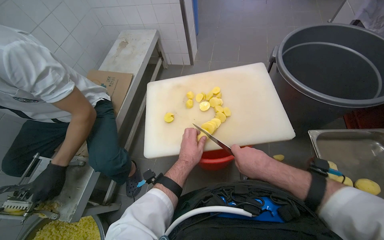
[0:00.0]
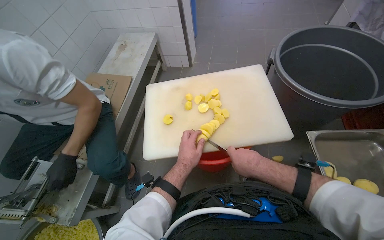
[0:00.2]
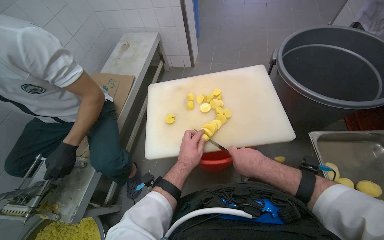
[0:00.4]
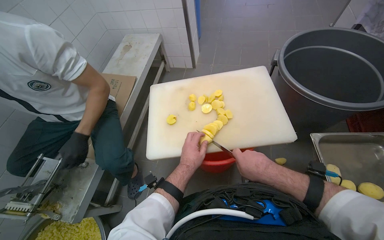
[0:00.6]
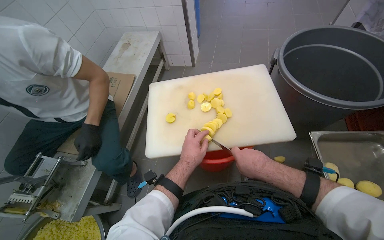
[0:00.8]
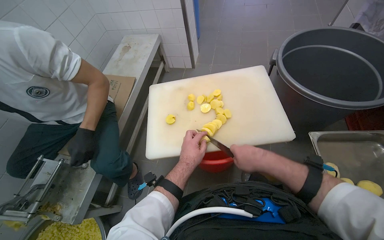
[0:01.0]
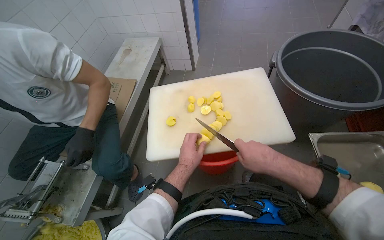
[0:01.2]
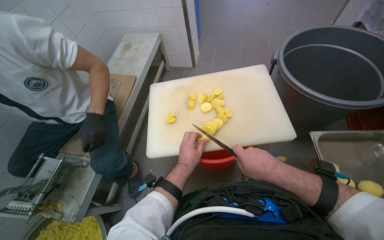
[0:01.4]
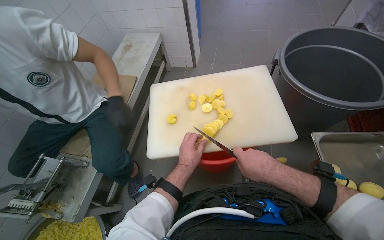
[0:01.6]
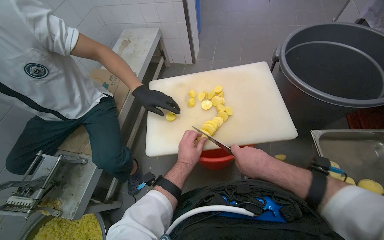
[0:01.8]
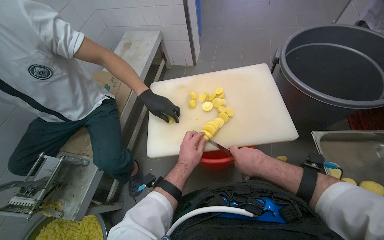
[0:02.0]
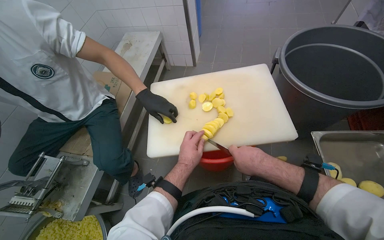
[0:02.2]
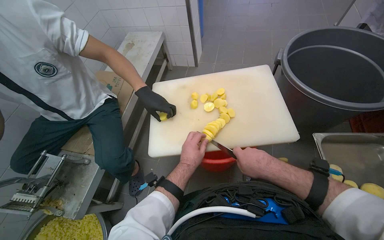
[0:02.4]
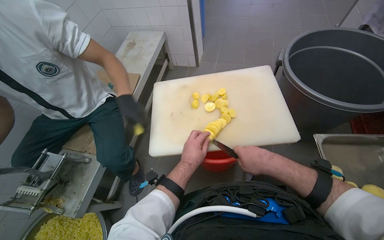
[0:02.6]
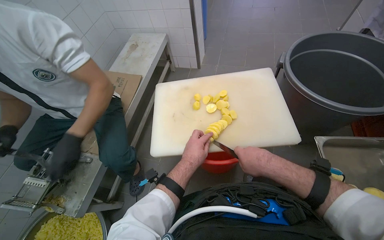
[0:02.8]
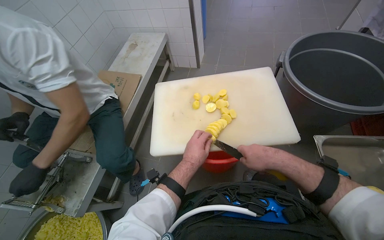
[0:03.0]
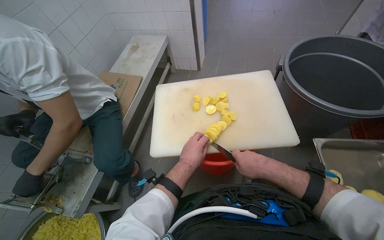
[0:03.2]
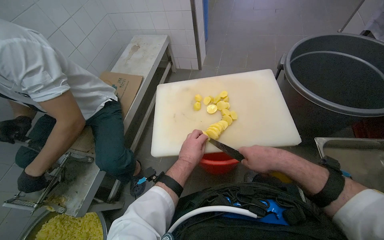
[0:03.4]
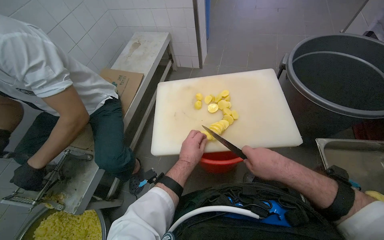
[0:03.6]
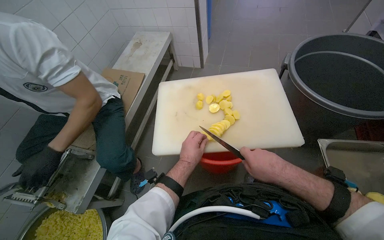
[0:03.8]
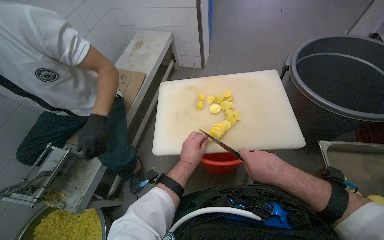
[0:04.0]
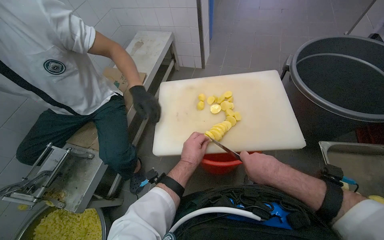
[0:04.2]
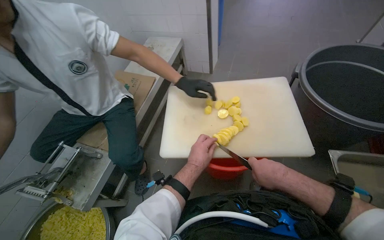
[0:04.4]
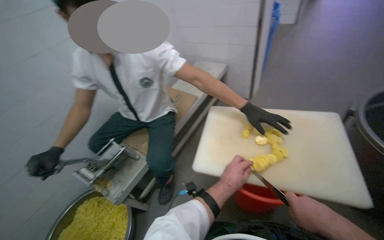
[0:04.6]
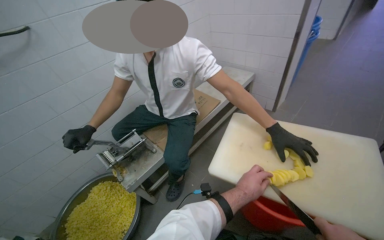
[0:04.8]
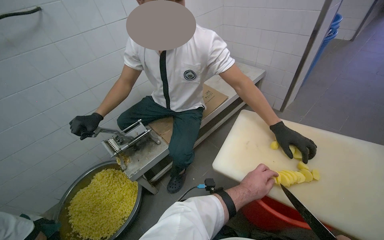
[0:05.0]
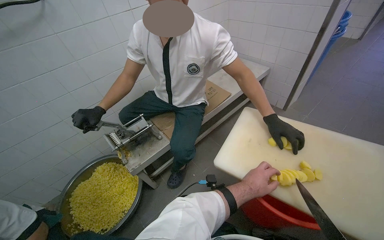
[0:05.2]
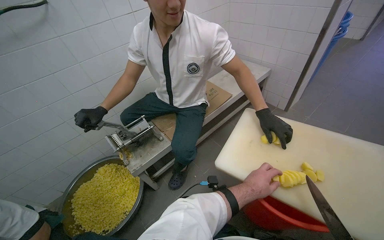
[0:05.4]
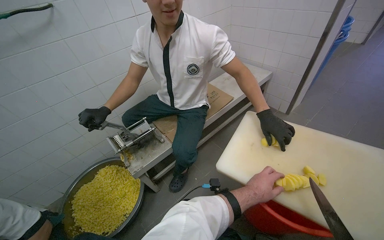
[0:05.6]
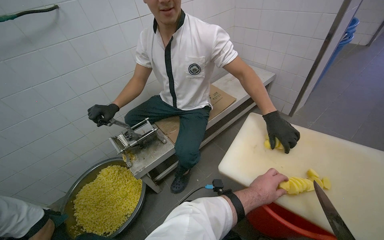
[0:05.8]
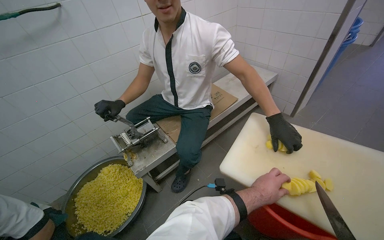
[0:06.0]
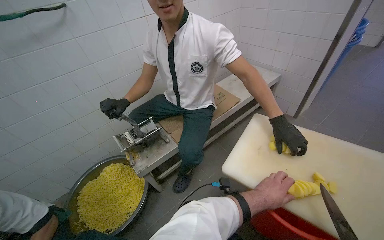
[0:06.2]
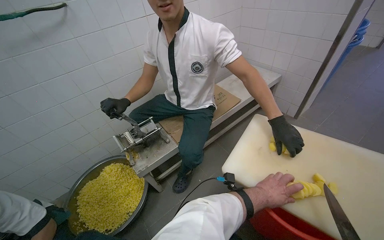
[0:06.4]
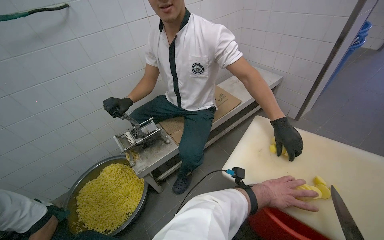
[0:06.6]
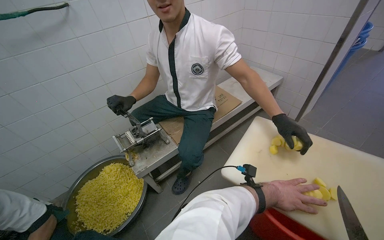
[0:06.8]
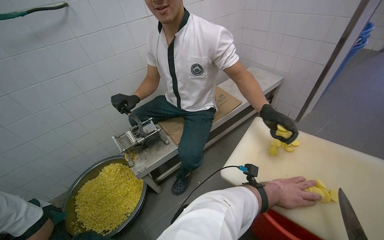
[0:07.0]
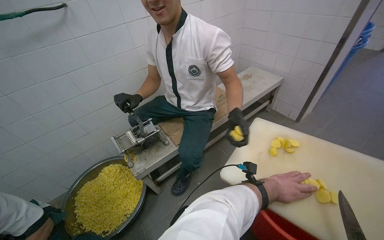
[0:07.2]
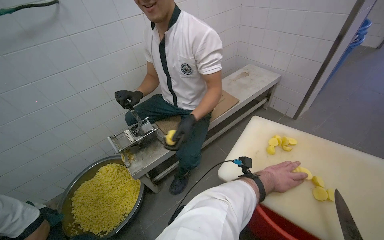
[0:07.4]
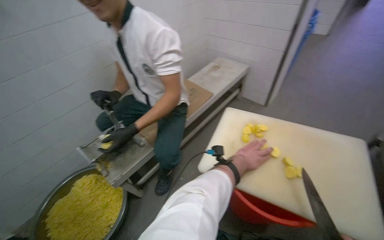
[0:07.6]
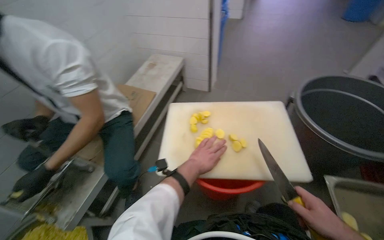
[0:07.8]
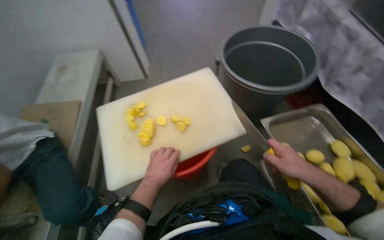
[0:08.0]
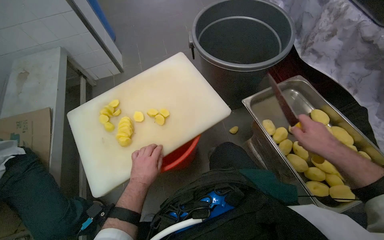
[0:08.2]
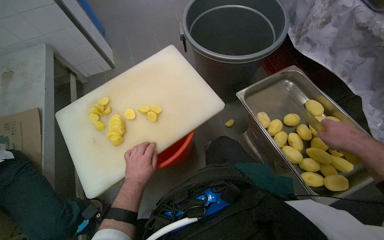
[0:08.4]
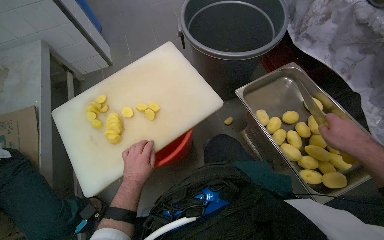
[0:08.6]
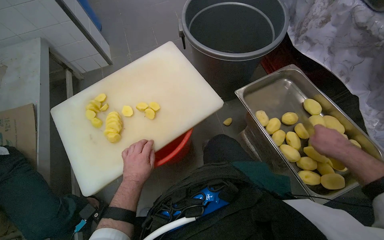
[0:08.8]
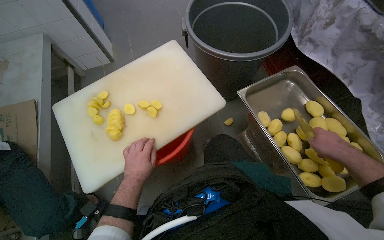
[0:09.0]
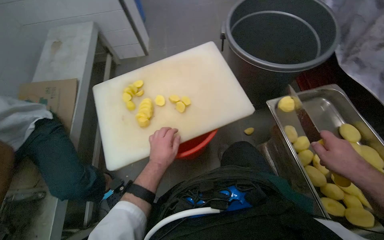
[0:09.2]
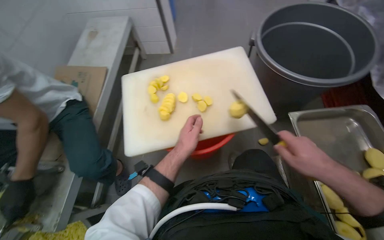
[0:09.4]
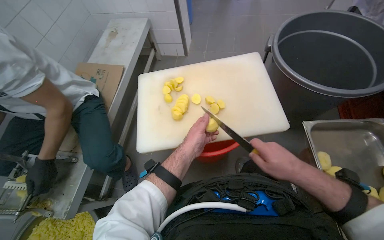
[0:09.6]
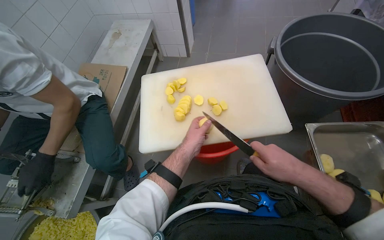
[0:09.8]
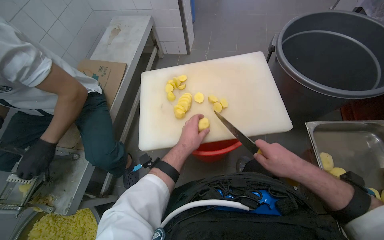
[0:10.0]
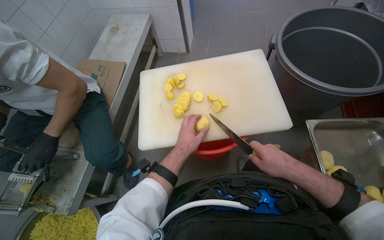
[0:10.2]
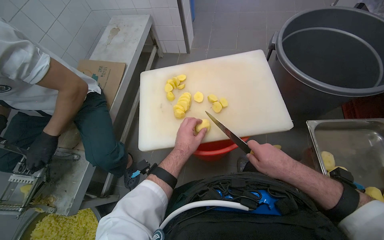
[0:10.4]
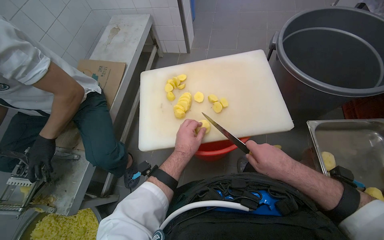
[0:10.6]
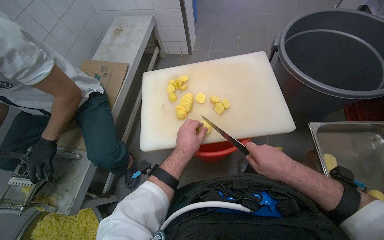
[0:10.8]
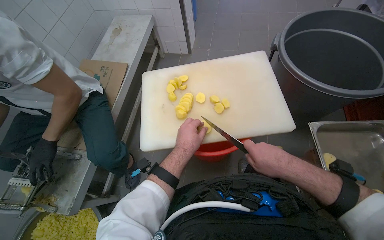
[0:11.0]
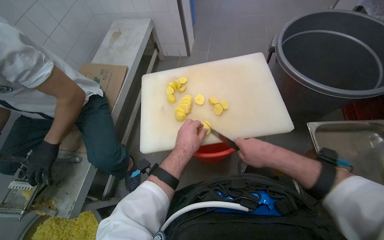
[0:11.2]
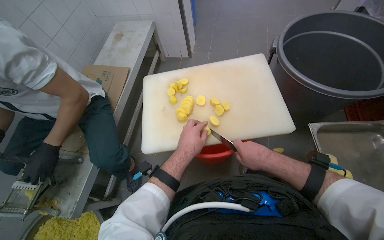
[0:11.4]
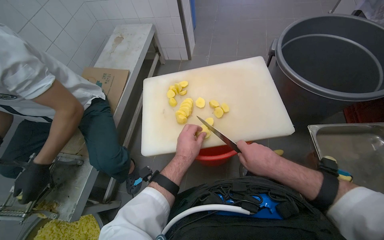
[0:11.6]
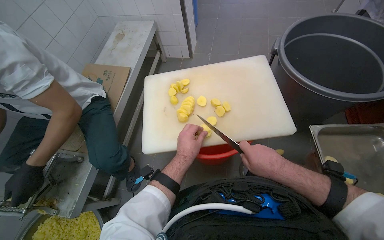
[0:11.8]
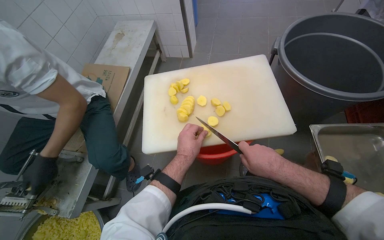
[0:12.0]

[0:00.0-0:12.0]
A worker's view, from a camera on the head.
Job: preparing food.
The whole recording: Slicing potatoes on cutting board. The worker slices peeled potatoes on a white cutting board with a knife.
0:00.0 to 0:04.4: The hands make small movements and keep their place.
0:04.4 to 0:06.0: The head rotates about 35 degrees to the left.
0:06.0 to 0:07.6: The left hand heads farther from the camera, covering some 10 cm.
0:07.6 to 0:09.0: The head turns to the right by roughly 60 degrees. The camera pitches downward, by roughly 15 degrees.
0:09.0 to 0:10.4: The wearer's head swings about 25 degrees to the left.
0:10.4 to 0:12.0: The hands make small movements and keep their place.

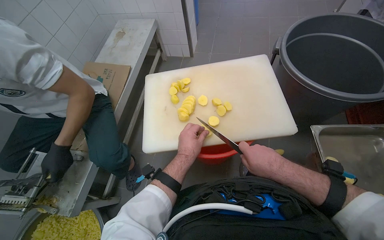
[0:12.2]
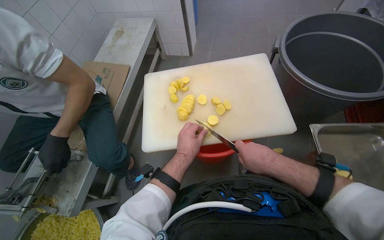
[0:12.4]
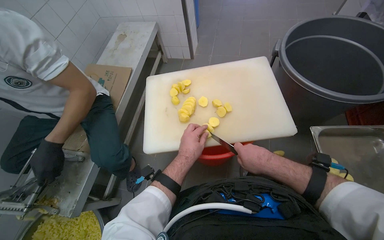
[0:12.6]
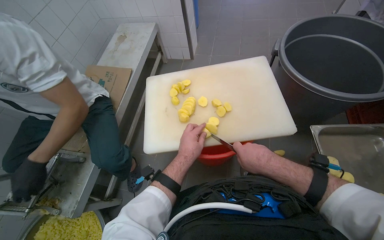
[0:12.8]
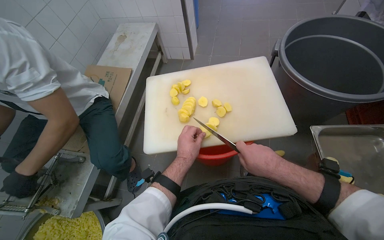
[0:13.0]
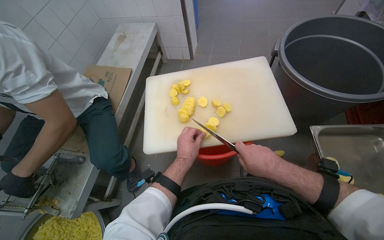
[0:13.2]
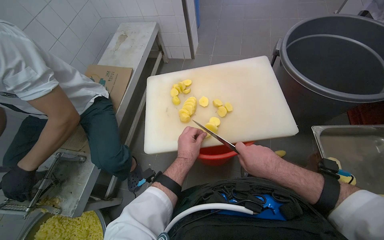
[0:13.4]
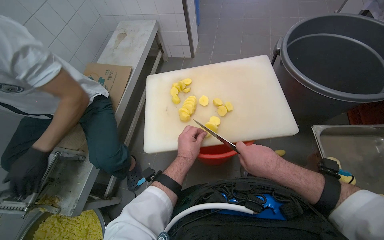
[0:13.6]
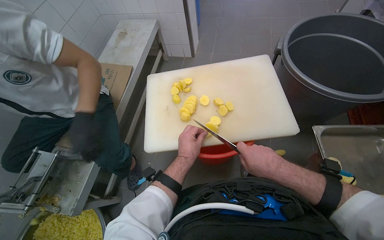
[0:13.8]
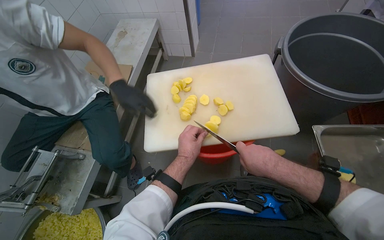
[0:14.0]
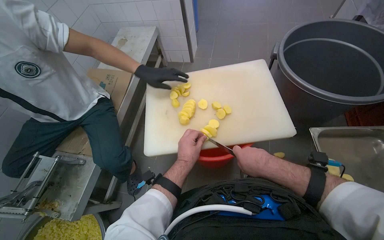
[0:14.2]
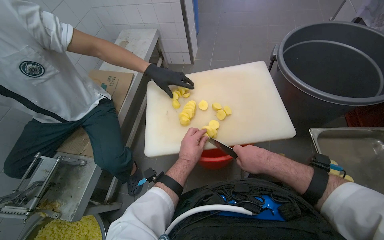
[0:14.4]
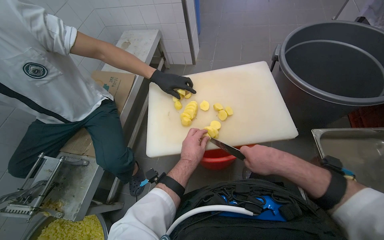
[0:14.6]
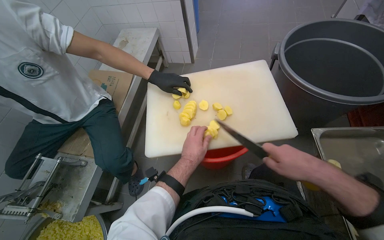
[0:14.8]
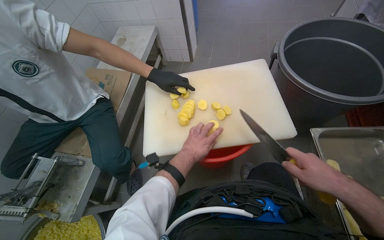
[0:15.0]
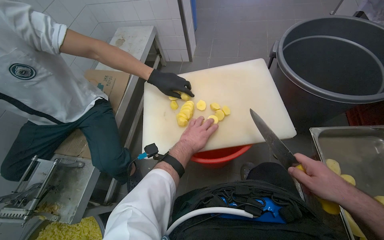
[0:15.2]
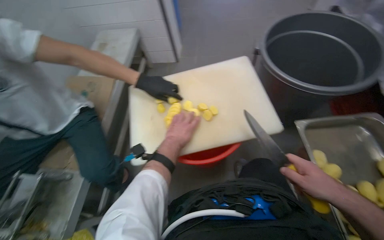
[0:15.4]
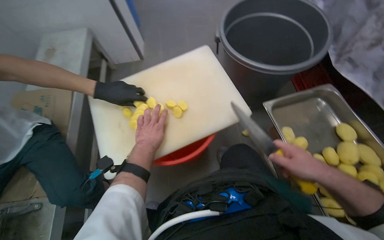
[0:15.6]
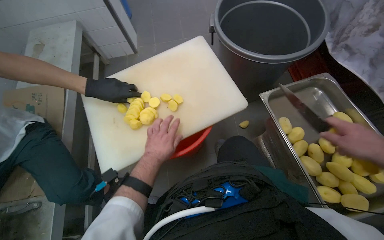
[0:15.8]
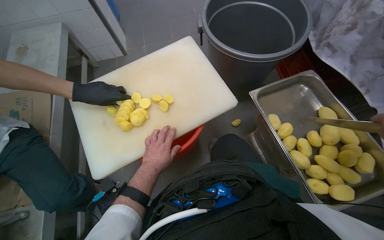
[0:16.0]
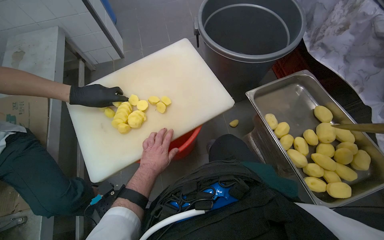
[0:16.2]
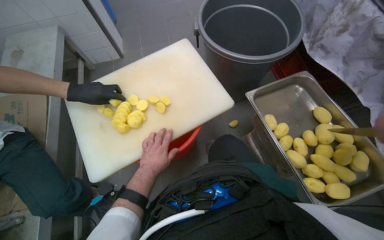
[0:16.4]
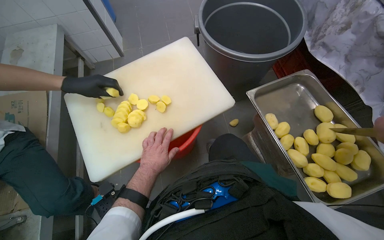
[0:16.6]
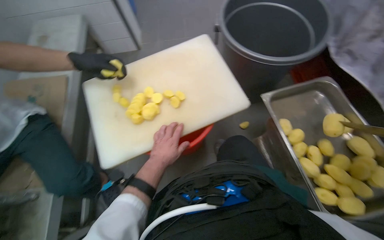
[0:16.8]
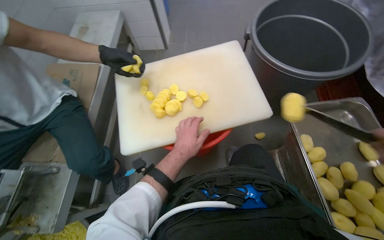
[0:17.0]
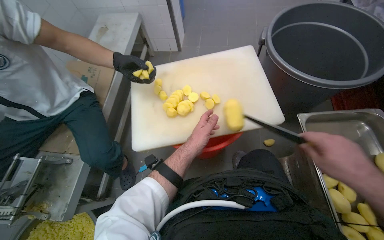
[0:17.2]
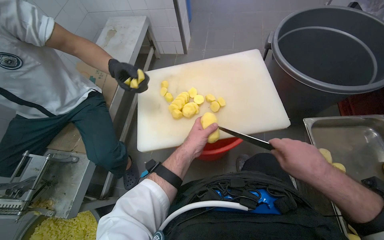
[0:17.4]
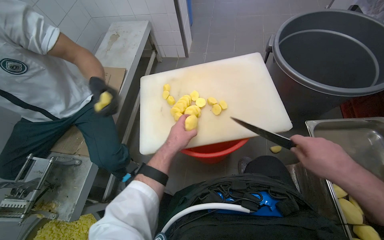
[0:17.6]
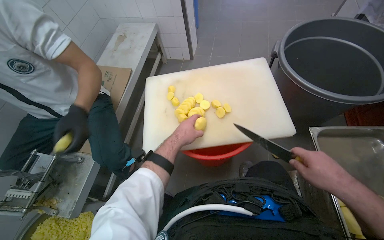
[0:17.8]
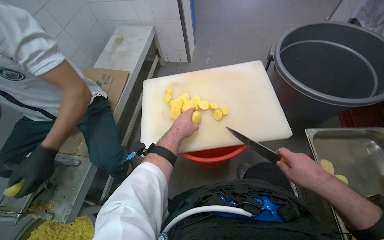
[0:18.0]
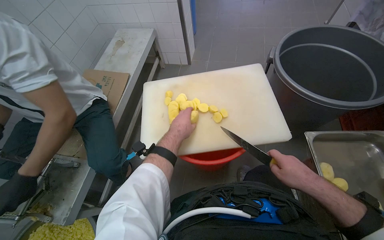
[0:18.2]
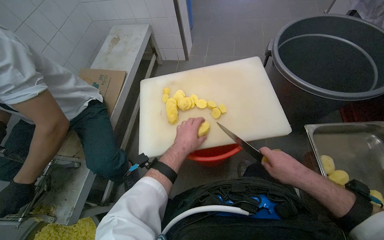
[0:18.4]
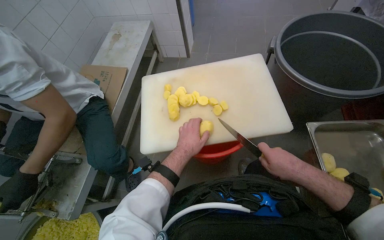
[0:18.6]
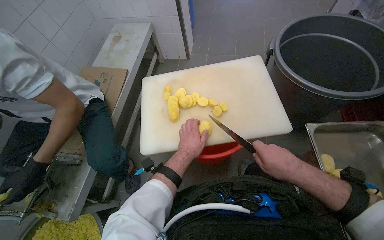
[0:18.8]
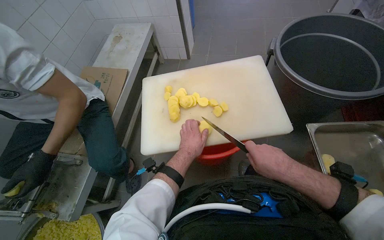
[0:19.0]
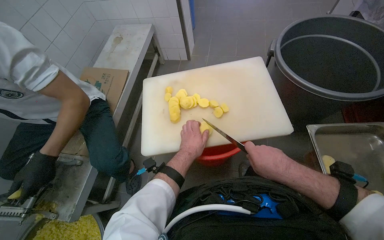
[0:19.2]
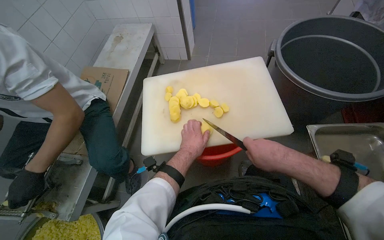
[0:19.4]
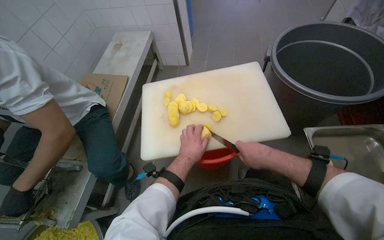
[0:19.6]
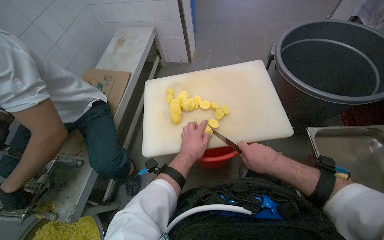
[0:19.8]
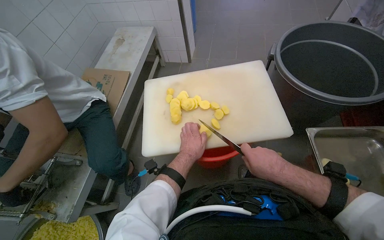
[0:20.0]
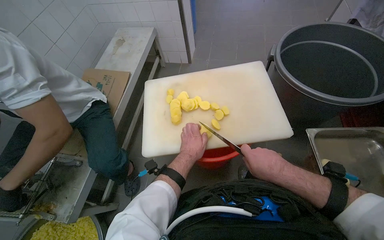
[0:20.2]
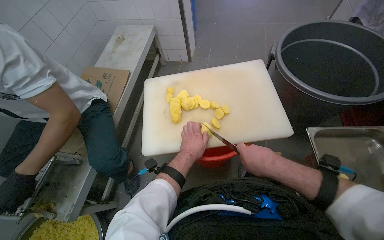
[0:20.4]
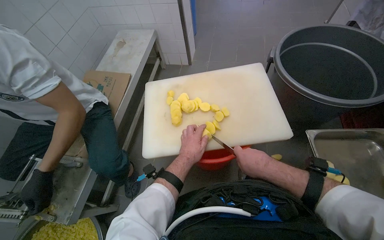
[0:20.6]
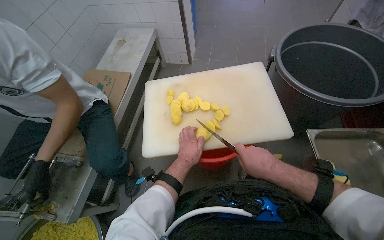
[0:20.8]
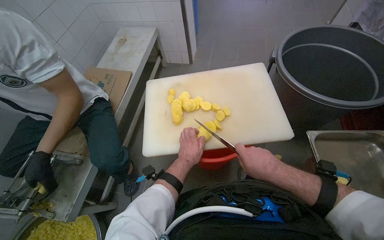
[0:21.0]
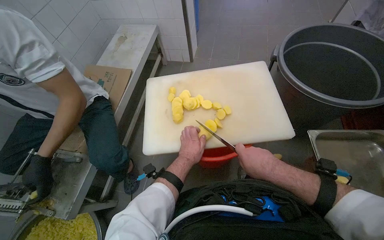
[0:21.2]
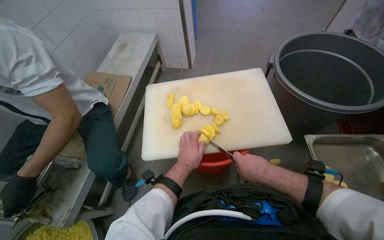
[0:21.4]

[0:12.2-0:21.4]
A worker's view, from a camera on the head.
Job: preparing food.
The whole recording: Slicing potatoes on cutting board. The worker slices peeled potatoes on a white cutting board with a knife.
0:12.2 to 0:13.8: The hands stay close to where they were, moving slightly.
0:13.8 to 0:15.2: The right hand heads to the right, covering about 15 cm.
0:15.2 to 0:16.8: The wearer looks some 20 degrees further to the right.
0:18.4 to 0:19.8: The right hand is displaced to the left by about 10 cm.
0:19.8 to 0:21.4: The hands stay close to where they were, moving slightly.
